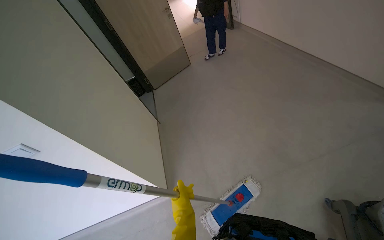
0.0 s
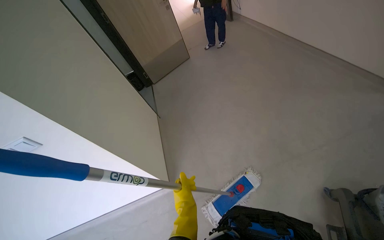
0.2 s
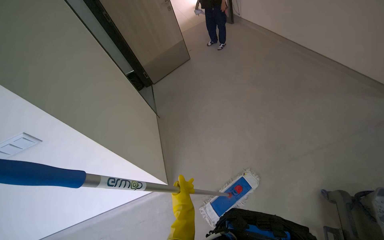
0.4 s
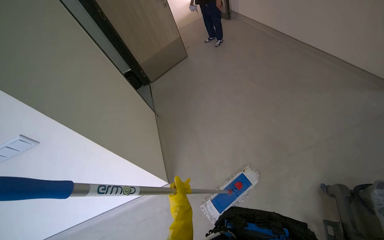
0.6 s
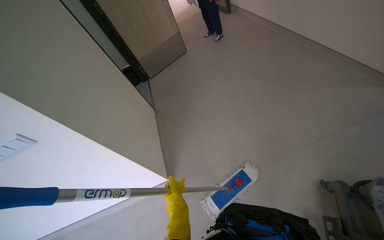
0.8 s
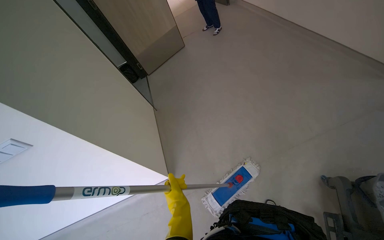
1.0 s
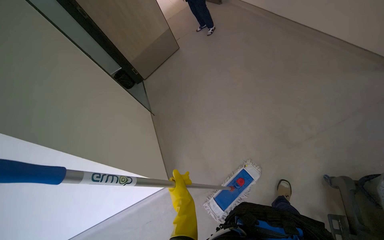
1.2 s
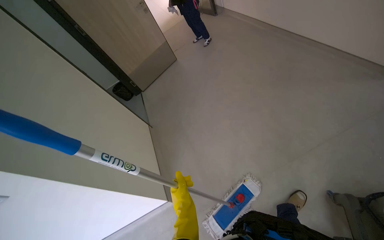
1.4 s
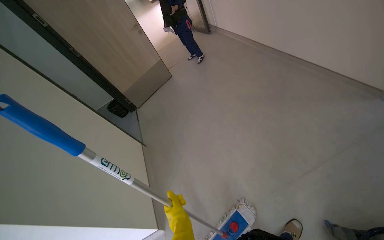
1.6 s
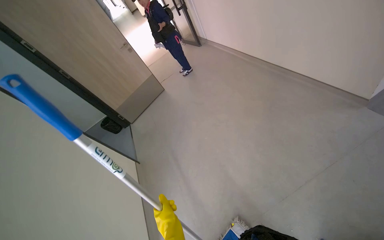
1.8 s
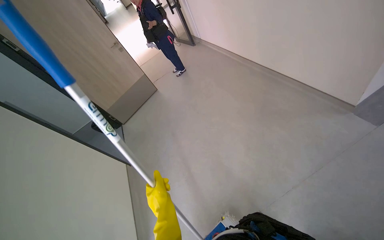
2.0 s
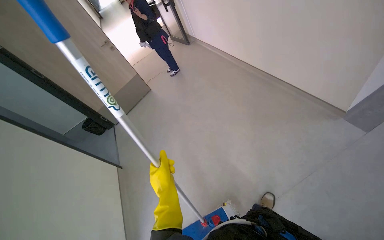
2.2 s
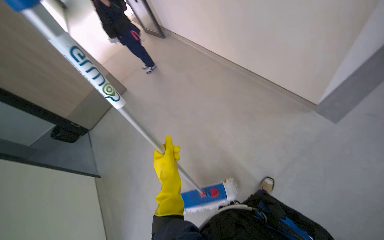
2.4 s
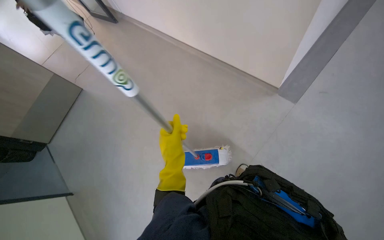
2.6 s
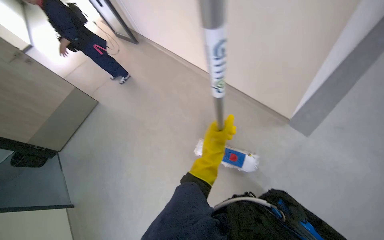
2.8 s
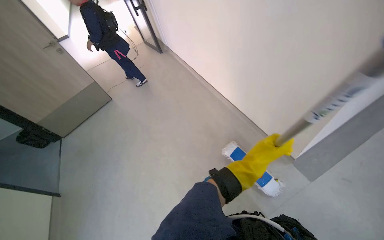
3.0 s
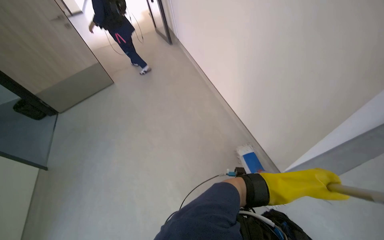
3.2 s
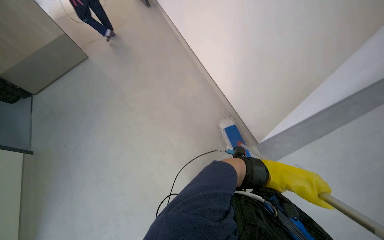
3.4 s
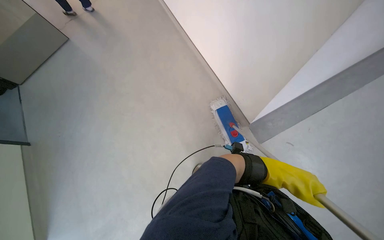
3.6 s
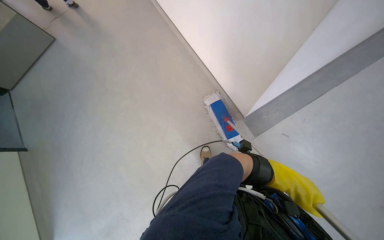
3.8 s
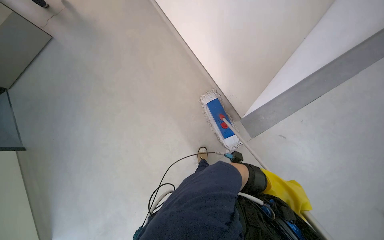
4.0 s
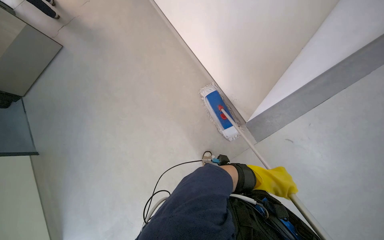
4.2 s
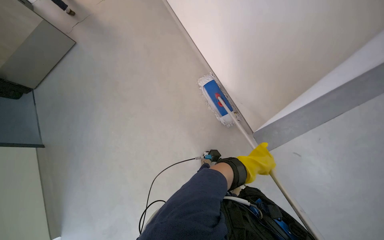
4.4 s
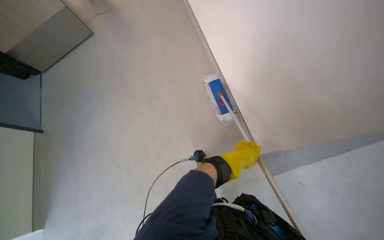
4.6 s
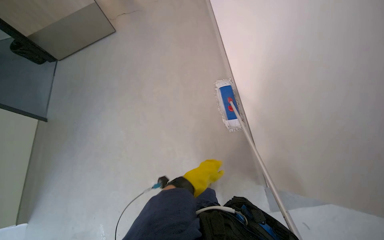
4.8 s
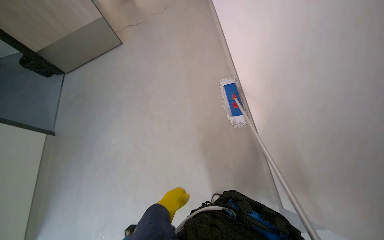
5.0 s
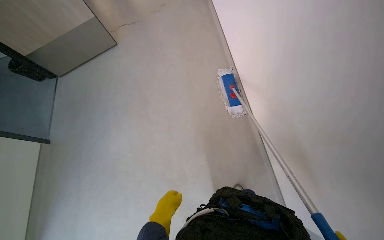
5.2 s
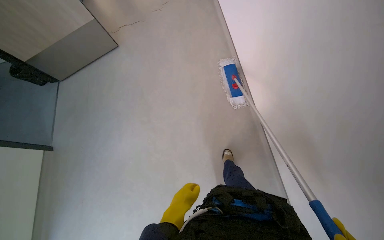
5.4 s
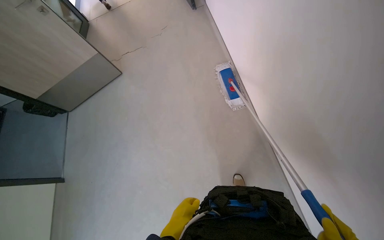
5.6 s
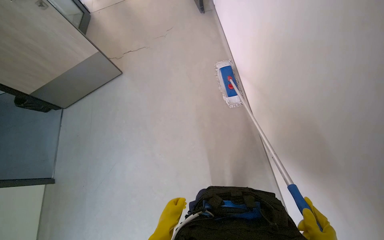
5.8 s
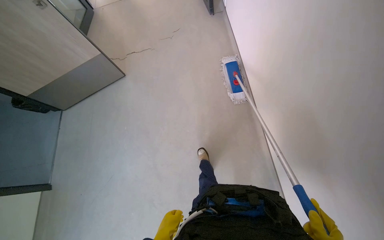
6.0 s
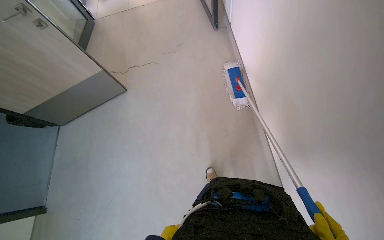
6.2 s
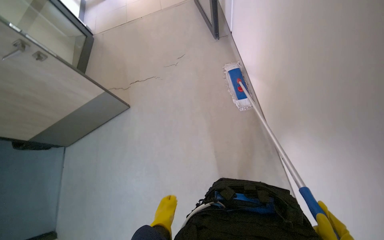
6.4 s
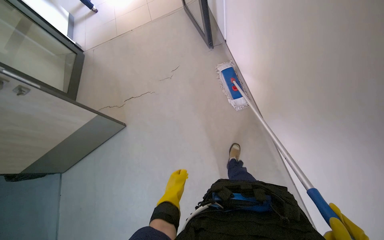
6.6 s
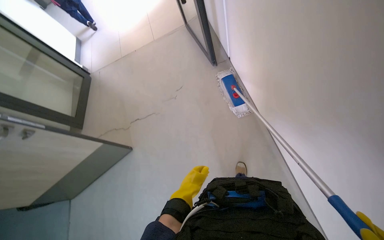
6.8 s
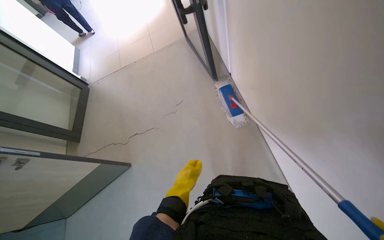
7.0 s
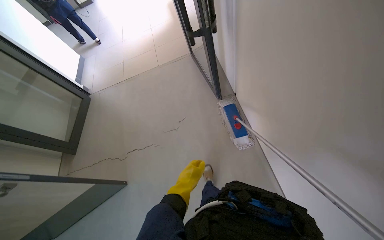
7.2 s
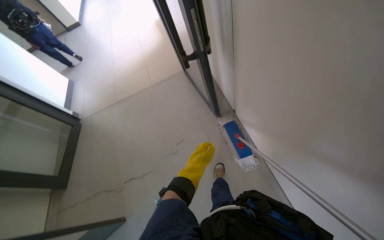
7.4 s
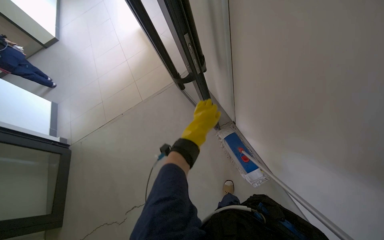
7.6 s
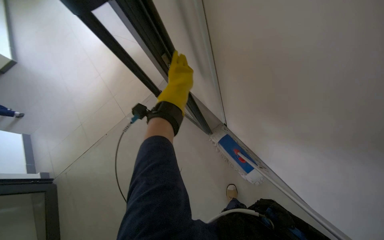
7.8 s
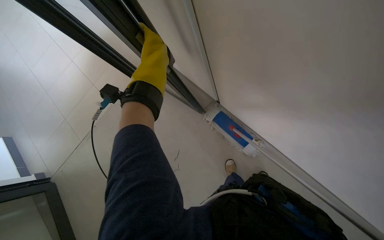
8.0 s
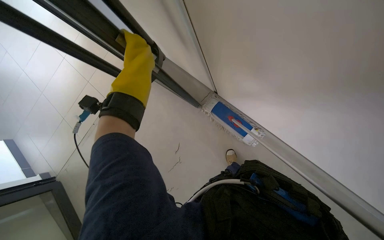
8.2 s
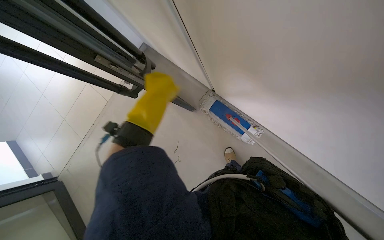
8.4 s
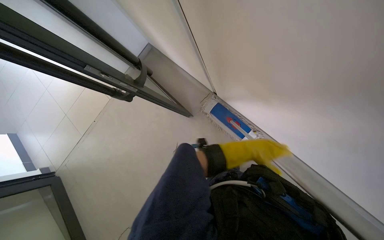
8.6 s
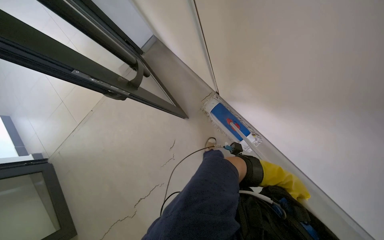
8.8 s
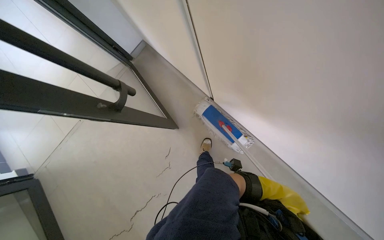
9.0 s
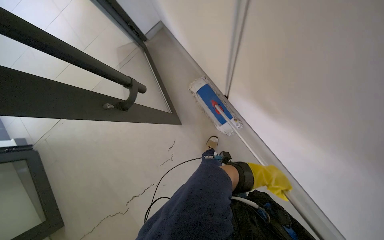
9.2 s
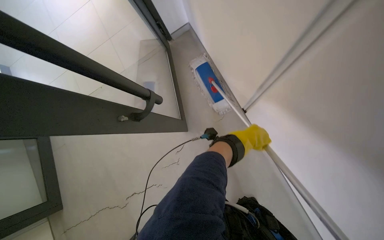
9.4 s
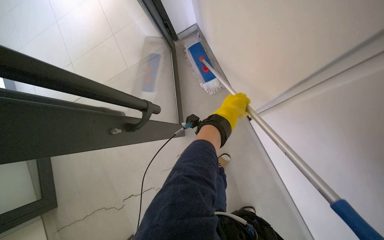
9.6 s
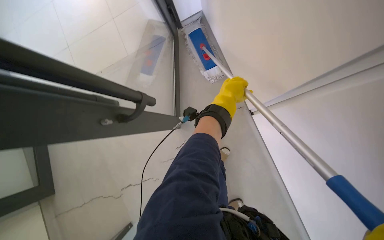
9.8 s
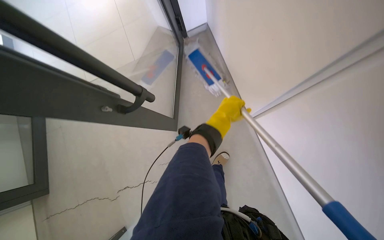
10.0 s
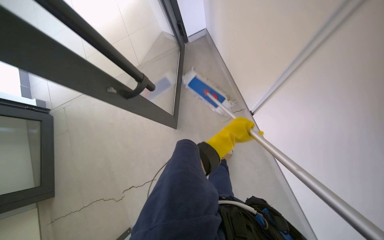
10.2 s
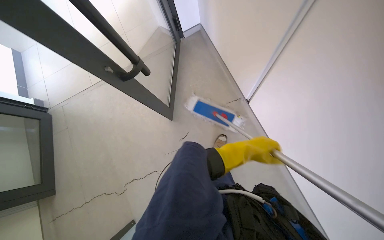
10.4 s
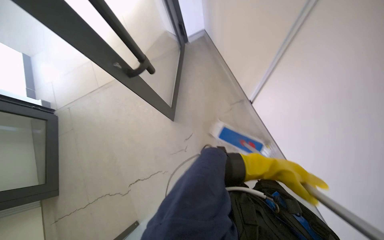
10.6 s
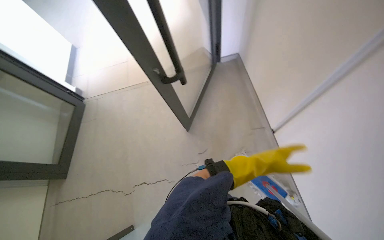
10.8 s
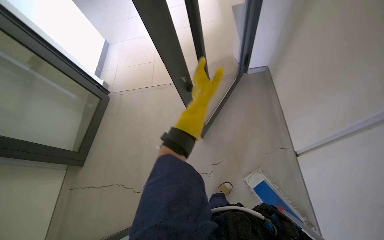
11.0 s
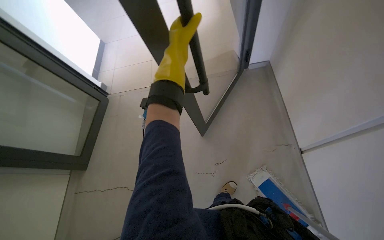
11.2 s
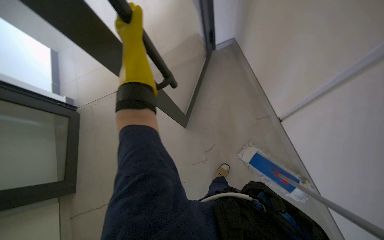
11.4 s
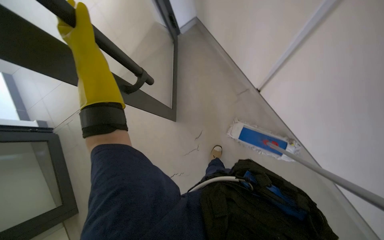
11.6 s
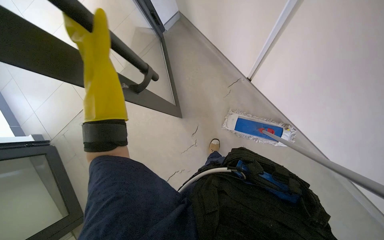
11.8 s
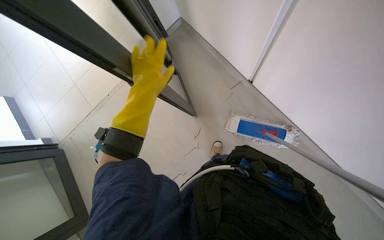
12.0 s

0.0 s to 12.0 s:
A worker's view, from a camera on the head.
Job: mopping floor.
The whole recording: Mopping office floor. Mops the office floor, moving around furniture and along the walls.
1.6 to 3.0 s: The camera travels some 60 cm.
3.0 to 4.4 s: The view tilts some 25 degrees downward. The left hand reaches approximately 25 cm to the right, then returns.
4.4 to 6.0 s: The camera pitches upward, by about 15 degrees. The left hand travels to the left and down the picture by approximately 40 cm.
6.0 to 7.6 s: The camera is carried some 1 m. The view tilts some 20 degrees upward.
7.6 to 9.0 s: The view tilts approximately 15 degrees downward.
9.0 to 10.4 s: The left hand goes roughly 35 cm up the picture.

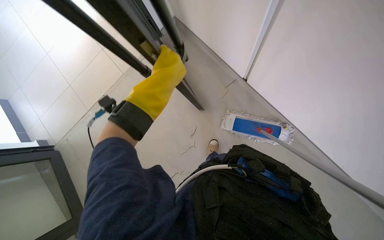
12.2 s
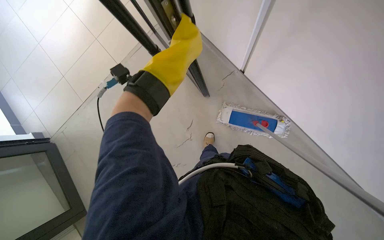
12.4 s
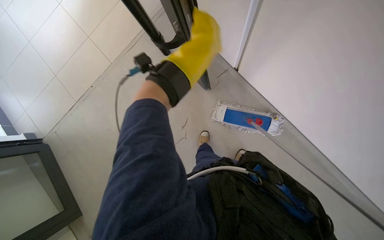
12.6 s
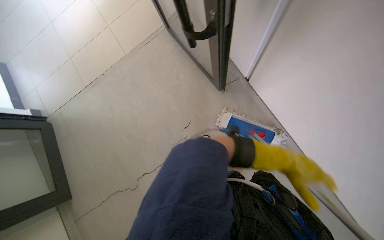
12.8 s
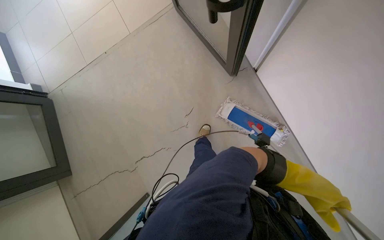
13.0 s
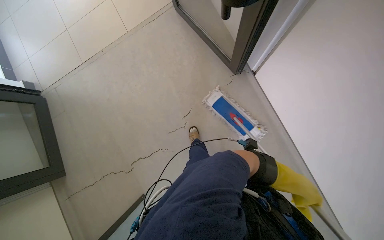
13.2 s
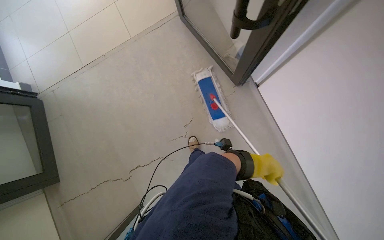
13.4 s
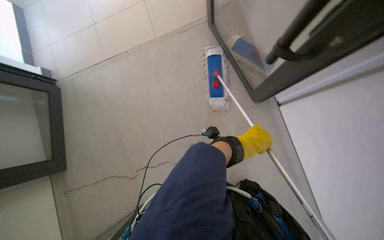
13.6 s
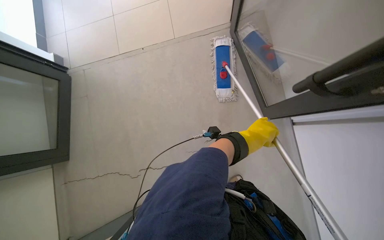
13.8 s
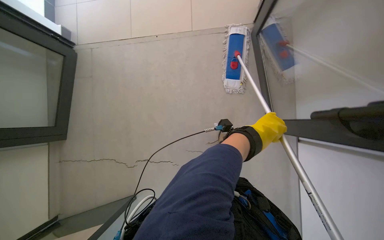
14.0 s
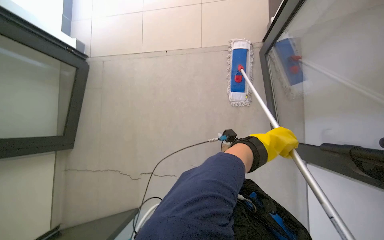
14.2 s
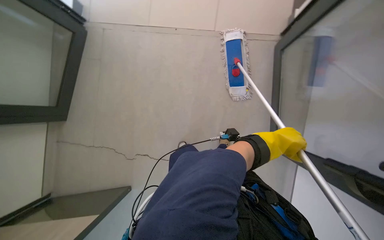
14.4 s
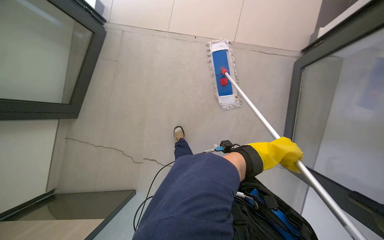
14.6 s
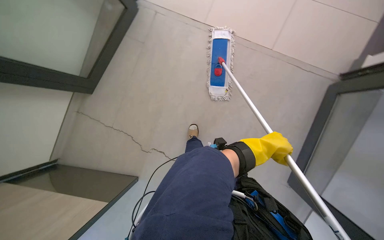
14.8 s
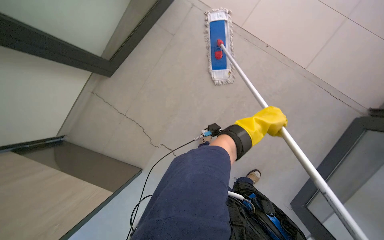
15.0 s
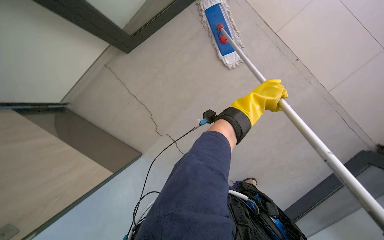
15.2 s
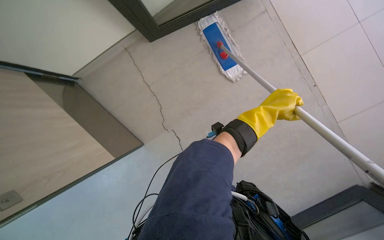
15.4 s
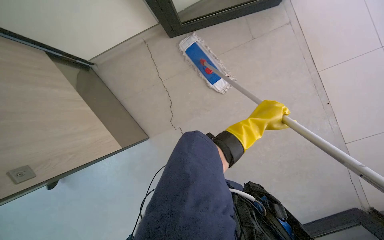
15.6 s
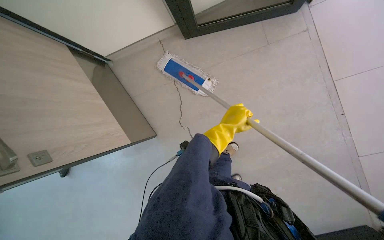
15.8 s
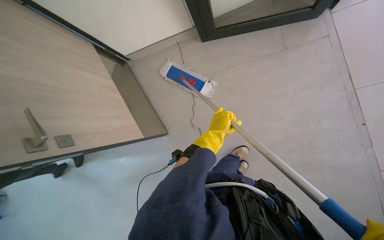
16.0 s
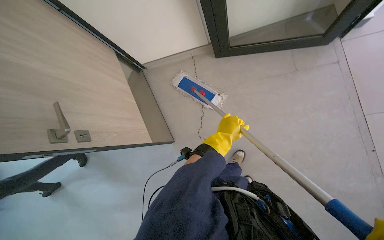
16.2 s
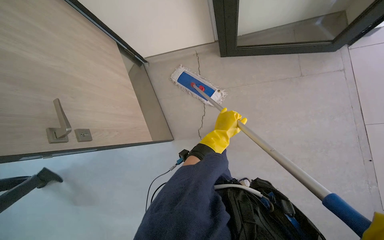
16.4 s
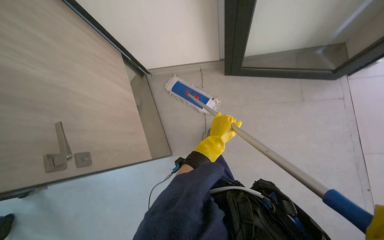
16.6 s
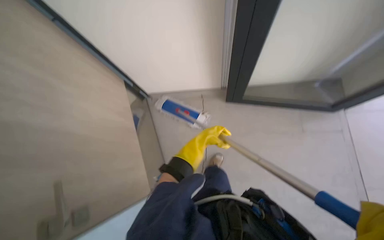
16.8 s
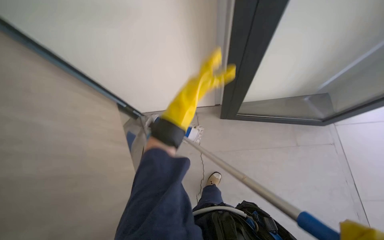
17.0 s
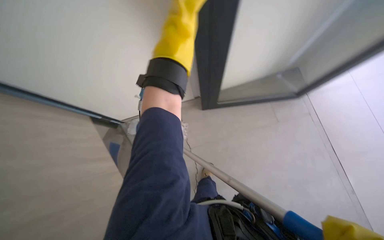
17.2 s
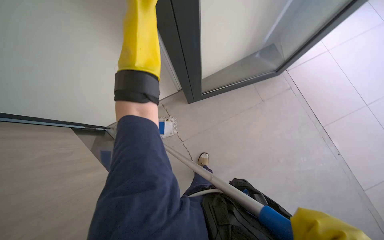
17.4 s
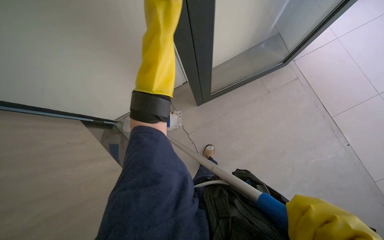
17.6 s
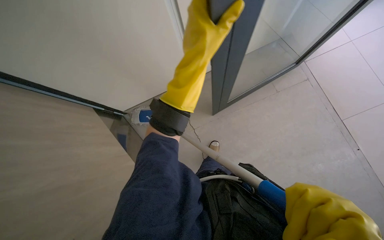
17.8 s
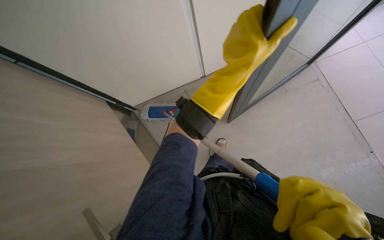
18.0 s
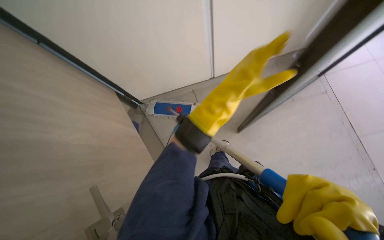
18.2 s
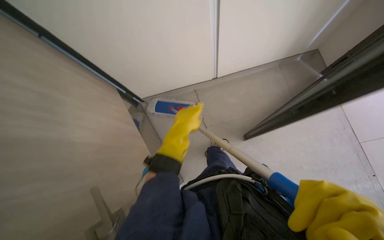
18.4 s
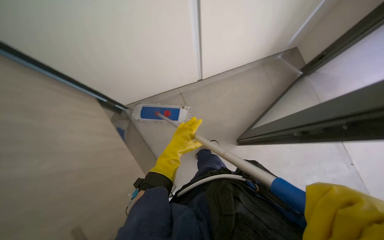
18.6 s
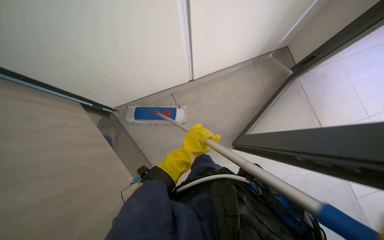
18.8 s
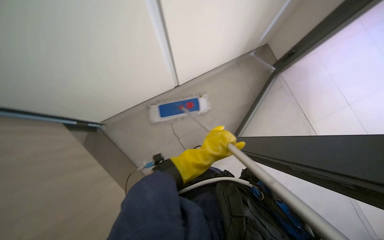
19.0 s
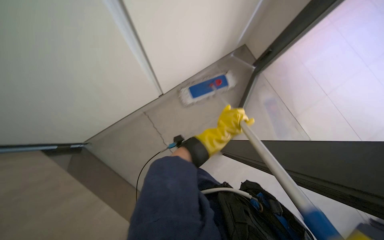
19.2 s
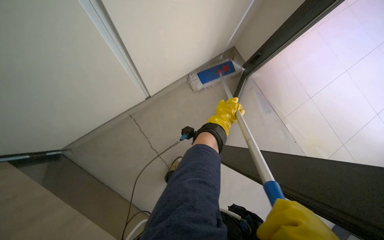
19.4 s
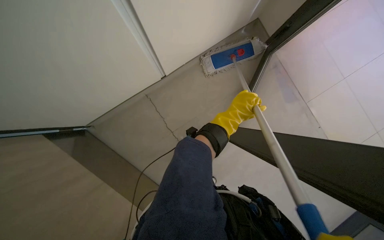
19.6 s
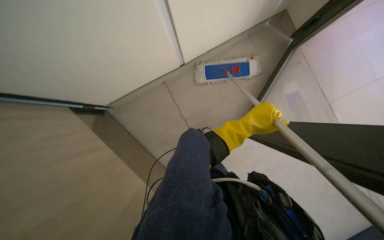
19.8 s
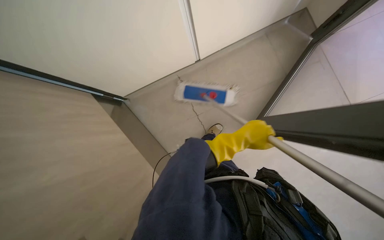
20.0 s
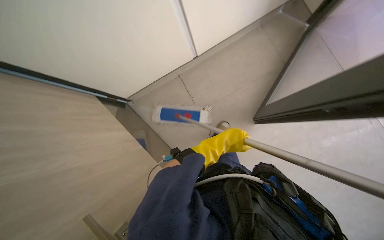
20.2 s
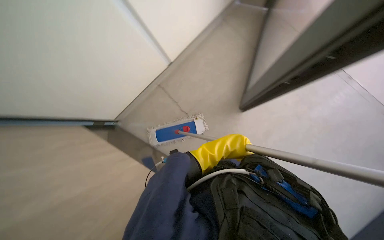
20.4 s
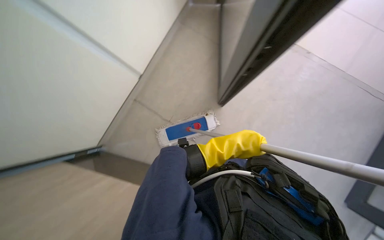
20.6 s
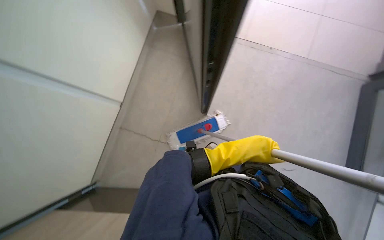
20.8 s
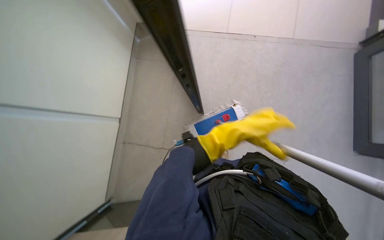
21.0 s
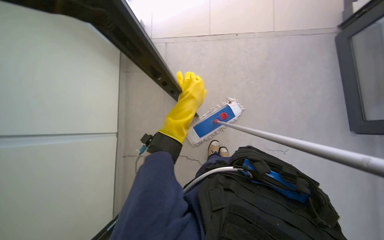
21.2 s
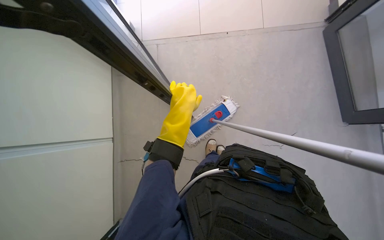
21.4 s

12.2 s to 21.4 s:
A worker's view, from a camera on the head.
Job: mopping floor.
The whole recording: Mopping office floor. Mops the office floor, moving around furniture and along the walls.
12.2 to 13.8 s: The view tilts roughly 15 degrees downward.
15.2 to 16.8 s: The left hand heads to the left, covering about 30 cm.
18.4 to 19.8 s: The left hand shifts roughly 30 cm to the right.
19.8 to 21.4 s: The left hand shifts about 15 cm to the left.
